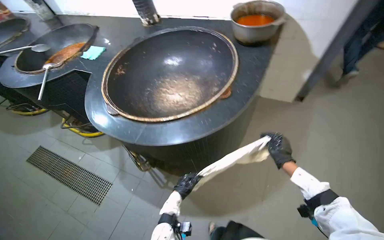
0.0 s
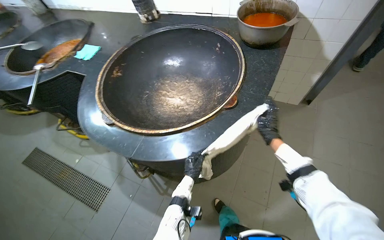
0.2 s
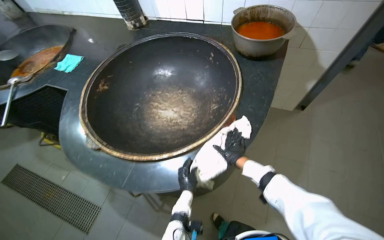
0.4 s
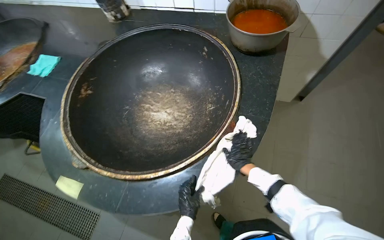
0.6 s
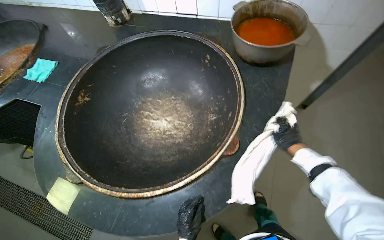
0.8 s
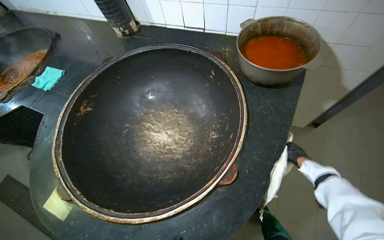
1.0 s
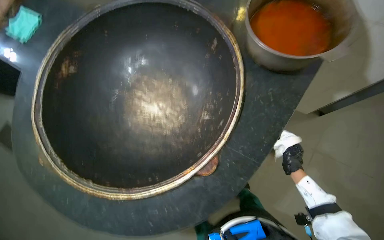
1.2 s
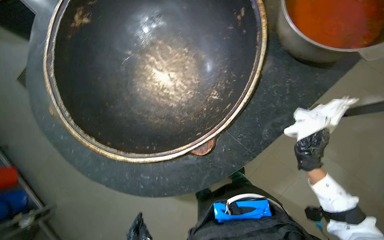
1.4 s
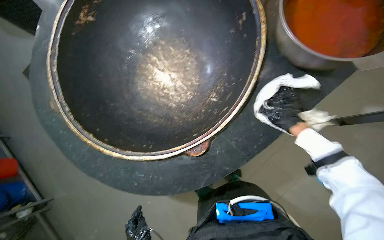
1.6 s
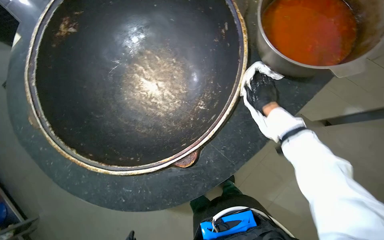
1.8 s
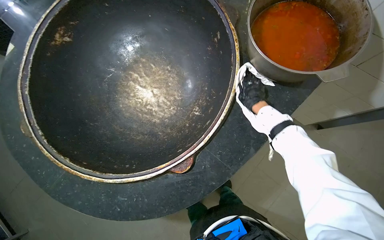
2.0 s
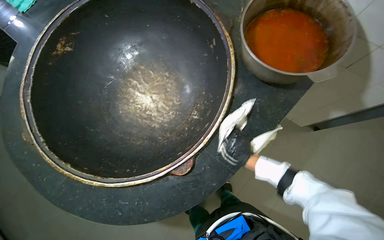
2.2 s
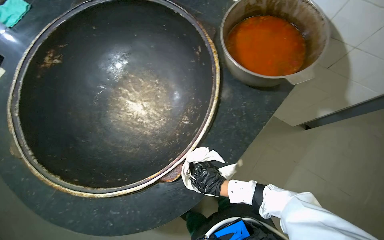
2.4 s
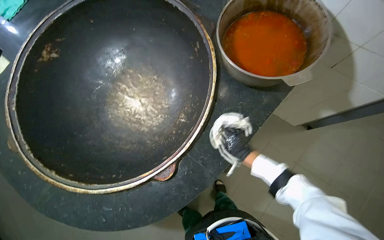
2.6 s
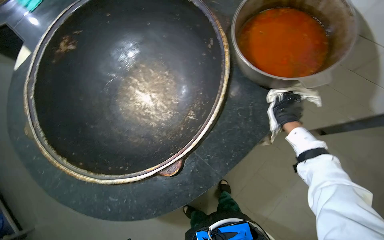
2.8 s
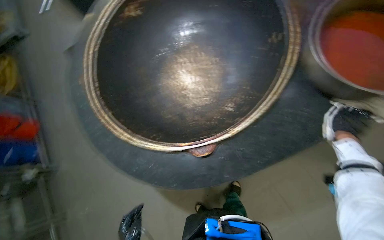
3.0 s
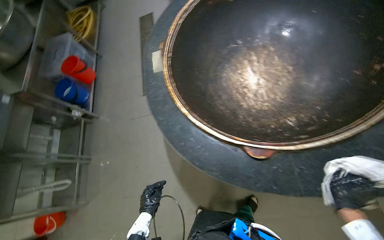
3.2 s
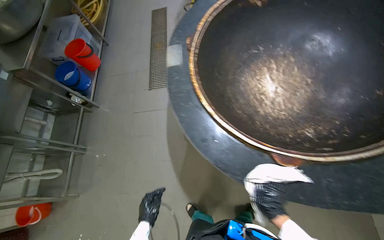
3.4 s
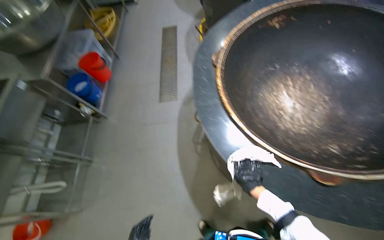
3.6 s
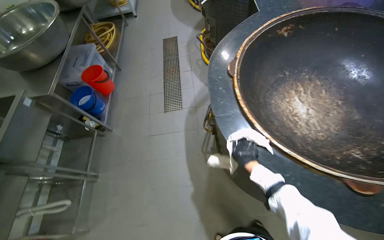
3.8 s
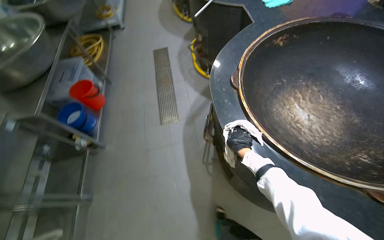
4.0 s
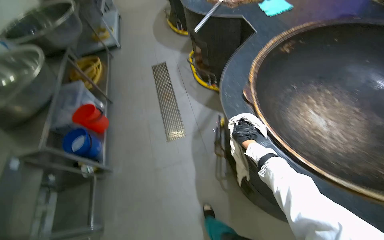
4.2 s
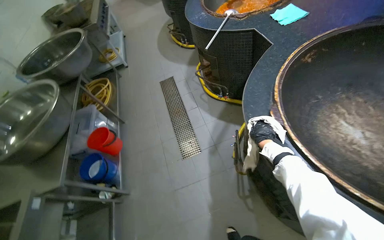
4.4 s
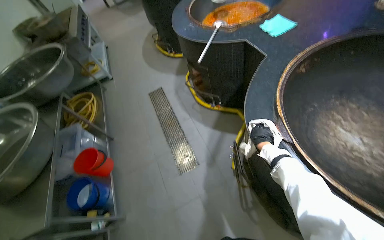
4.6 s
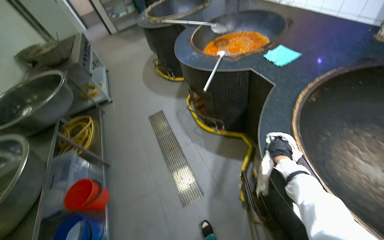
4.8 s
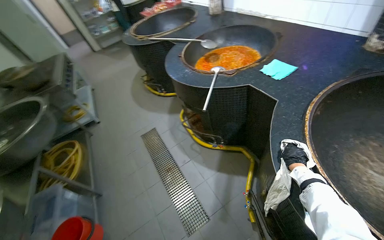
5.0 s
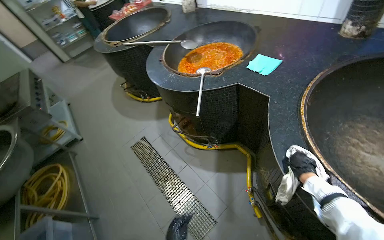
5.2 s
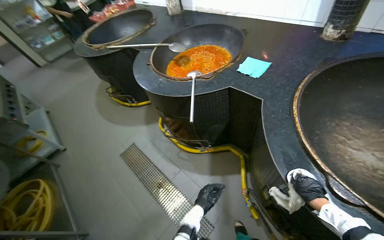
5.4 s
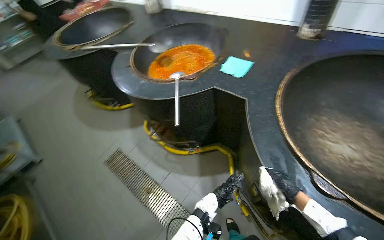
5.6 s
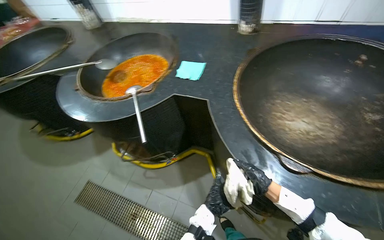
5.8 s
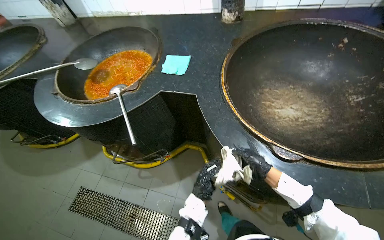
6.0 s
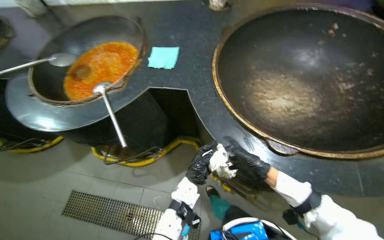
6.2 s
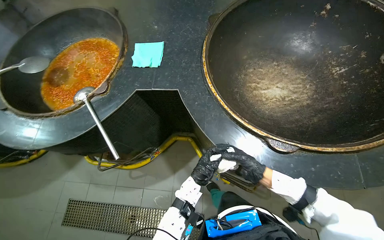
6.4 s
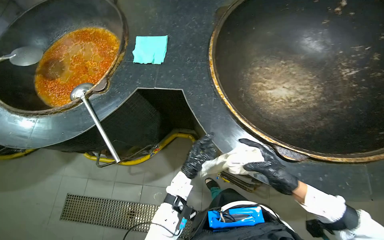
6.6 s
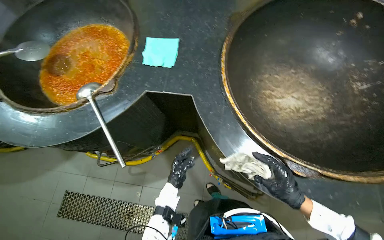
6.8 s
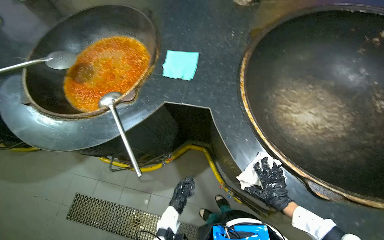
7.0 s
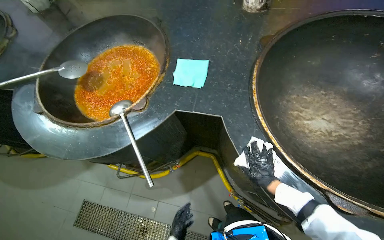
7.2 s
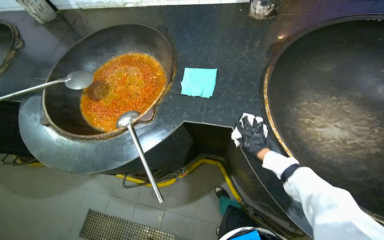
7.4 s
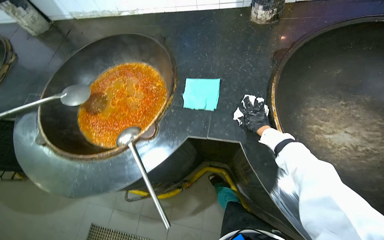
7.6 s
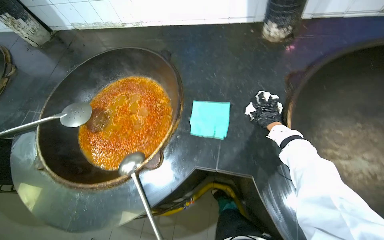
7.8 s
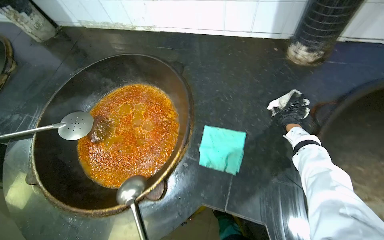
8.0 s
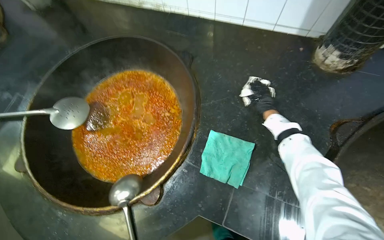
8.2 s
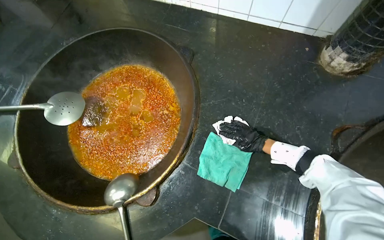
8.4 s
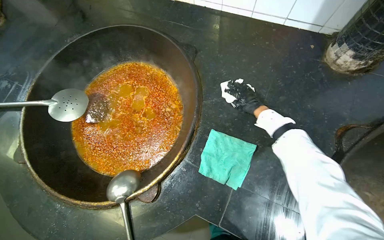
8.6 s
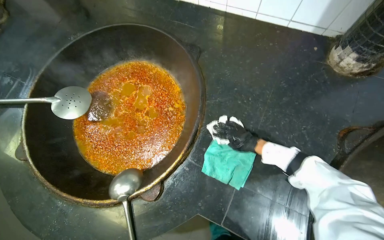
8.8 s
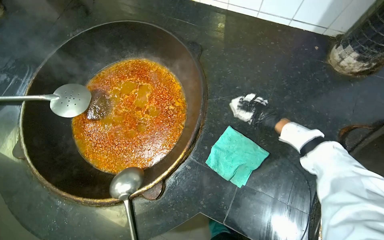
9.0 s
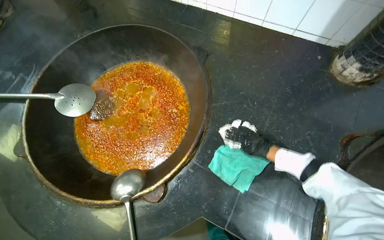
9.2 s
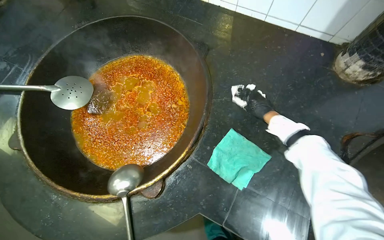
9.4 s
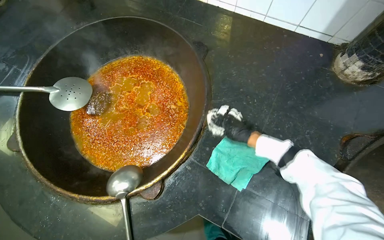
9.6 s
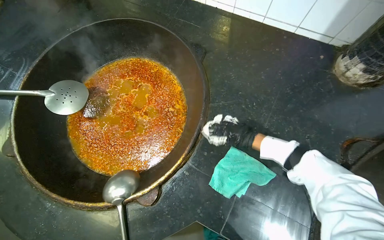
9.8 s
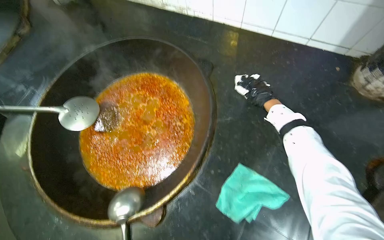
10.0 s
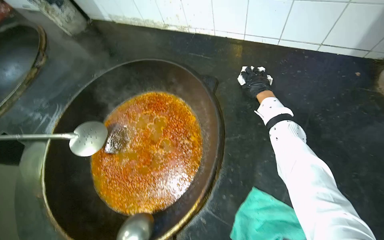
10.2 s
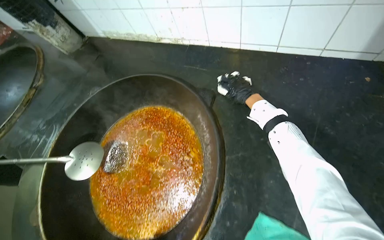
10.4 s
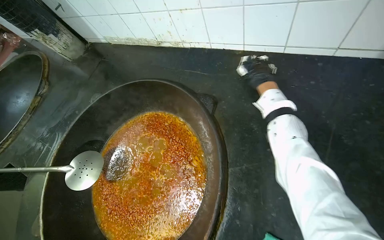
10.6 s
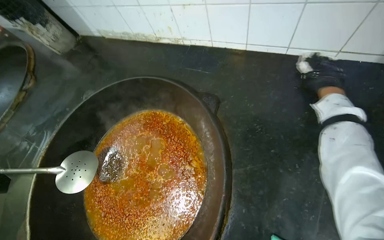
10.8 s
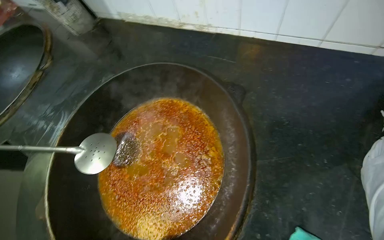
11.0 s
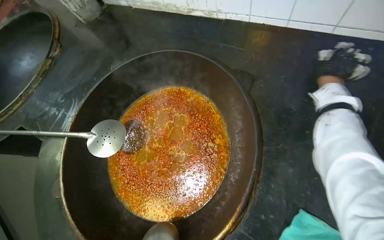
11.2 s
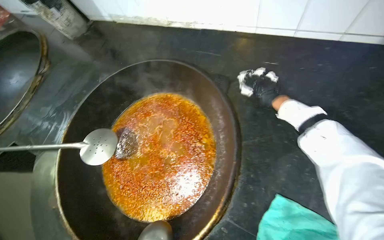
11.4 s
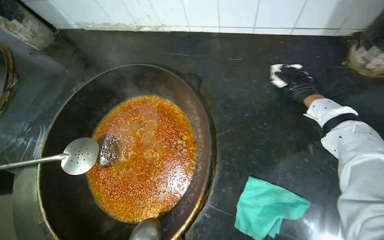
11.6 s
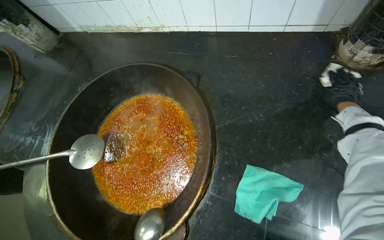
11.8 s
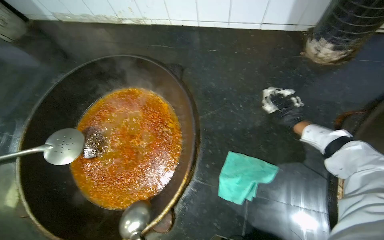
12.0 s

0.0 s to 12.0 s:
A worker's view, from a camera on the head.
Job: cleaning kitchen.
The whole recording: Wiping cooking area around pots. The worker wipes the cooking surface around the large pots with a cloth.
0.0 to 1.6 s: The camera is carried roughly 70 cm. The view tips downward by some 30 degrees.
1.6 to 3.0 s: The right hand goes to the left and returns, some 15 cm each way.
4.4 to 6.0 s: The camera is carried approximately 60 cm. The wearer looks roughly 55 degrees further to the right.
6.0 to 7.6 s: The wearer moves about 50 cm.
7.6 to 9.0 s: The wearer moves approximately 40 cm.
9.0 to 10.4 s: The right hand is displaced up the picture by approximately 30 cm.

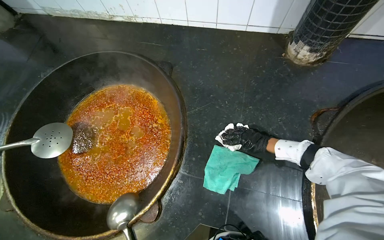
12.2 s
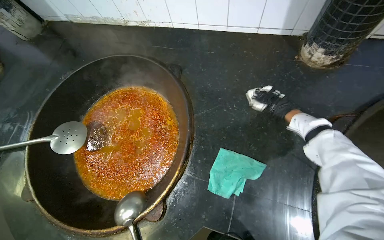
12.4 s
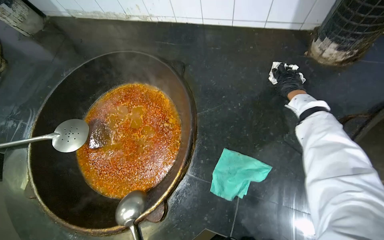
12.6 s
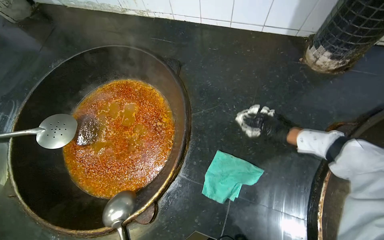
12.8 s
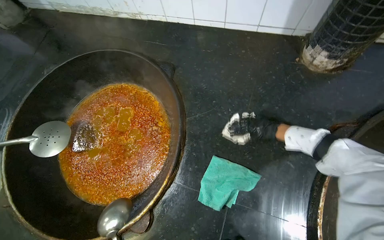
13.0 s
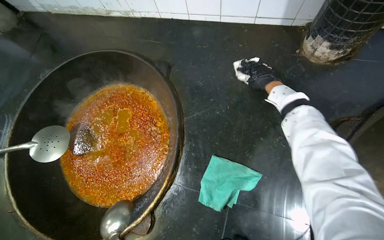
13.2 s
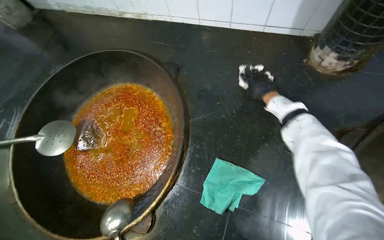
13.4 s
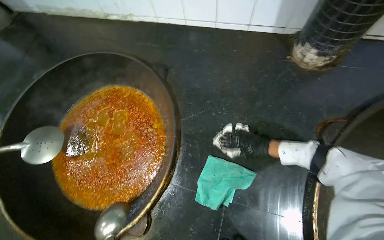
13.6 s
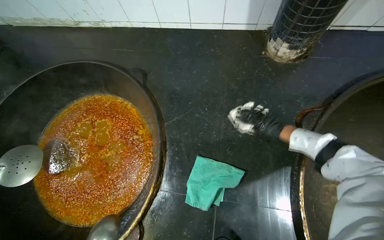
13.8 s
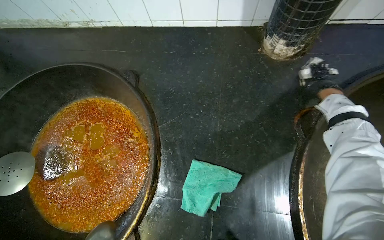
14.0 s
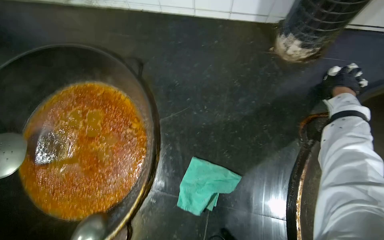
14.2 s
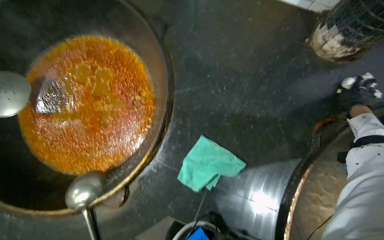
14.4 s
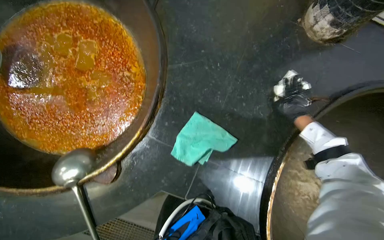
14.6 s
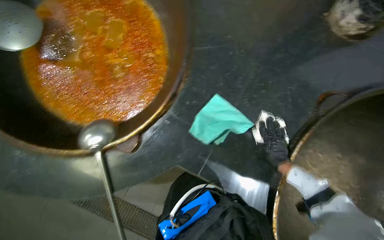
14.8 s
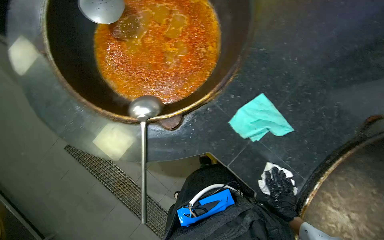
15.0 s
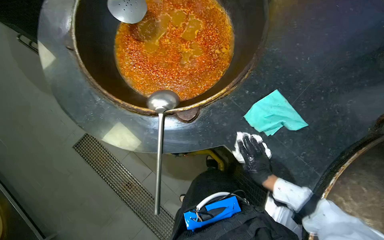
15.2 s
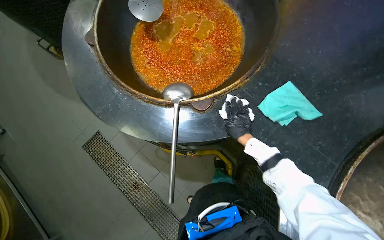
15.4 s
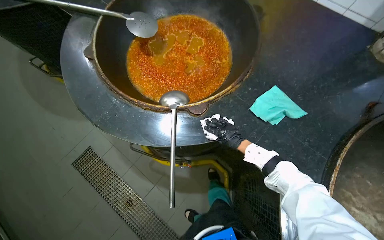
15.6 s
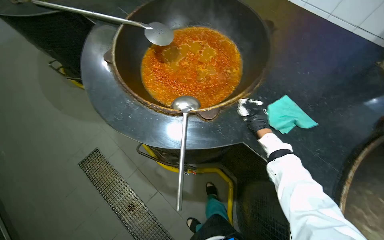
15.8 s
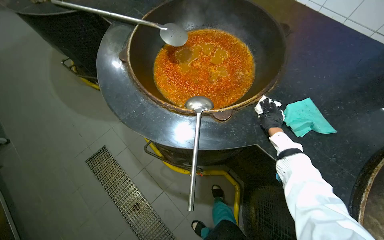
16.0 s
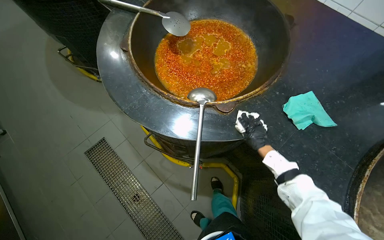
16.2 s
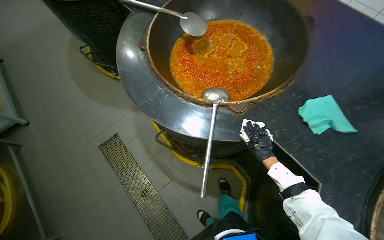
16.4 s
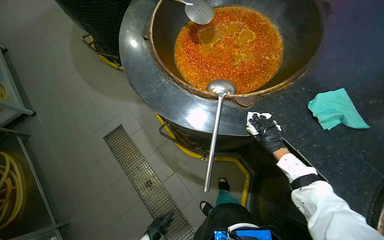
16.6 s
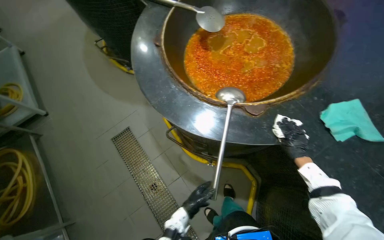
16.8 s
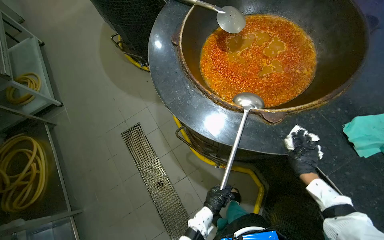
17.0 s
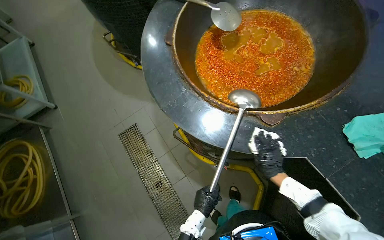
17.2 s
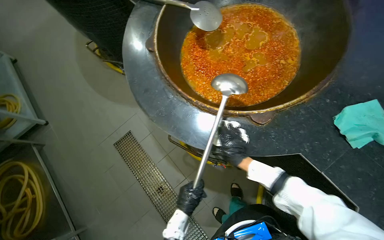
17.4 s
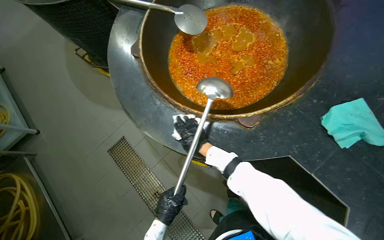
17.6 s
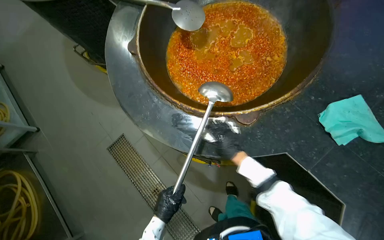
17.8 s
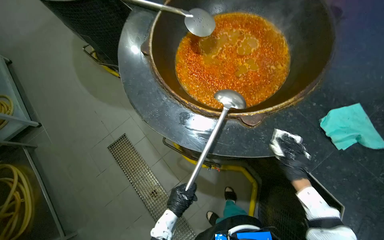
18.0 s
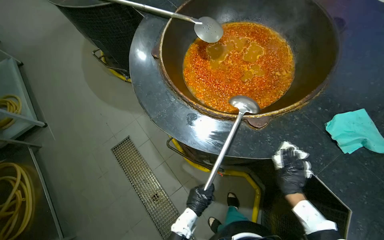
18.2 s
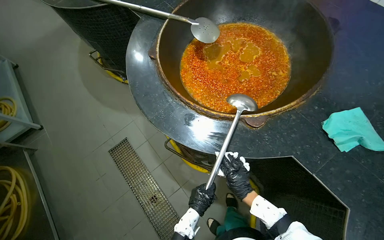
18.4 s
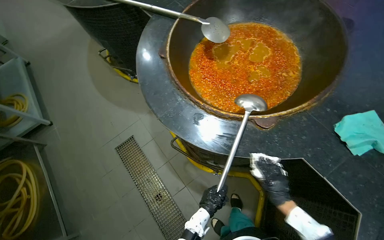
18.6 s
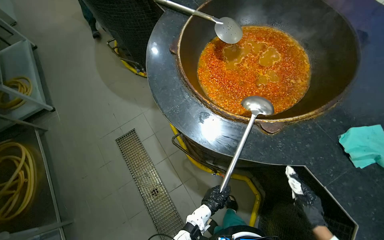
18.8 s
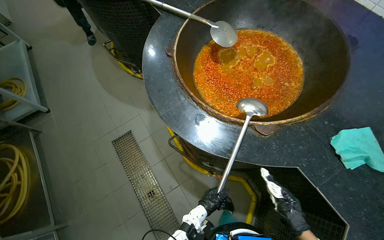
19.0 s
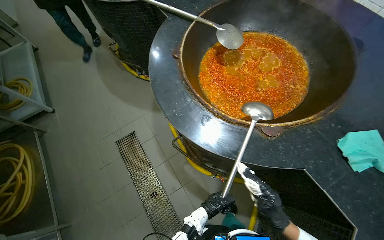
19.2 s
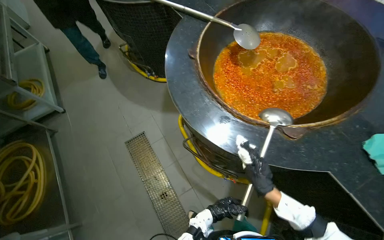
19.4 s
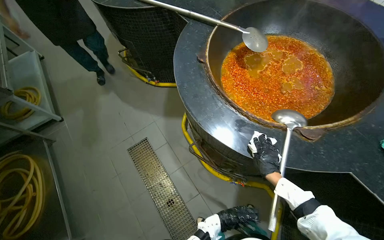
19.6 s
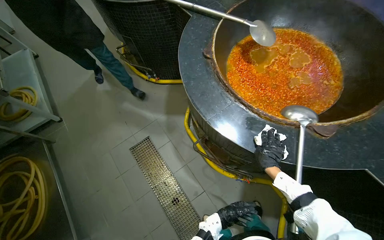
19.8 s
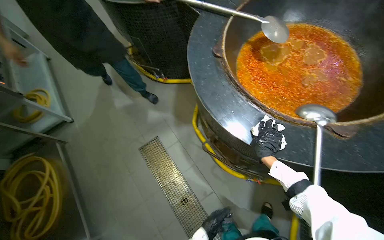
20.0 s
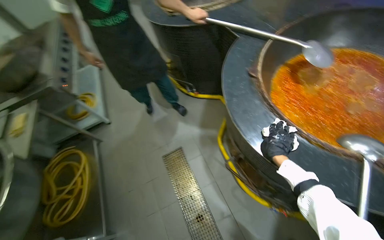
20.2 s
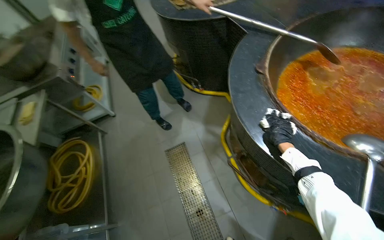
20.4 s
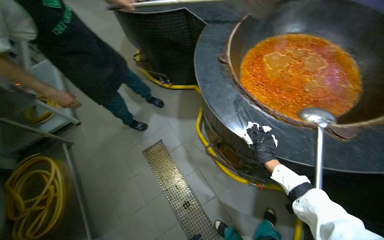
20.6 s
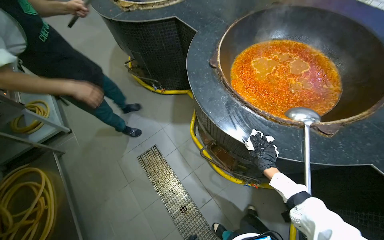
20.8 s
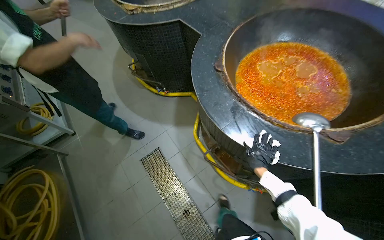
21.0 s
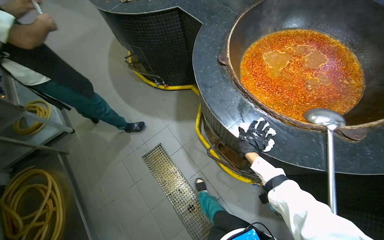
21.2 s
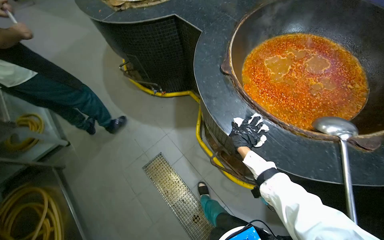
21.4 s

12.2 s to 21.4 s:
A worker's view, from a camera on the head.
Job: cleaning kitchen.
The whole recording: Wiping cooking area around pots. The worker wipes the cooking surface around the large pots with a cloth.
13.8 to 15.2 s: The scene rotates clockwise by approximately 35 degrees.
16.8 to 18.4 s: The right hand goes left and right, roughly 35 cm each way, reversing 2 times.
18.4 to 19.8 s: The right hand goes approximately 10 cm up the picture.
19.8 to 21.4 s: The right hand swings up and down the picture, approximately 10 cm each way, with 2 reversals.
